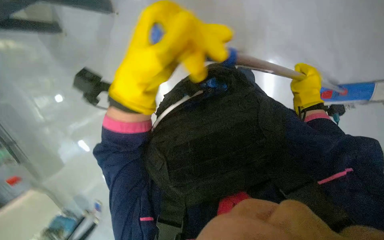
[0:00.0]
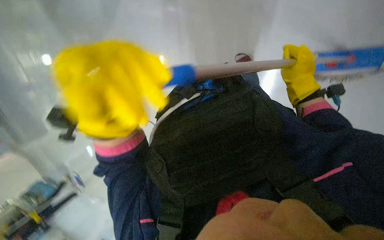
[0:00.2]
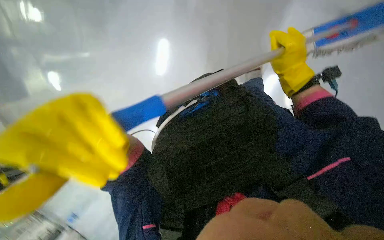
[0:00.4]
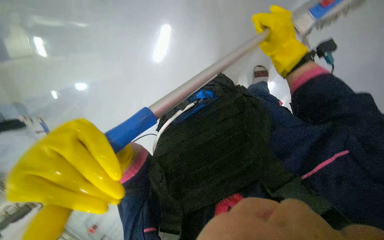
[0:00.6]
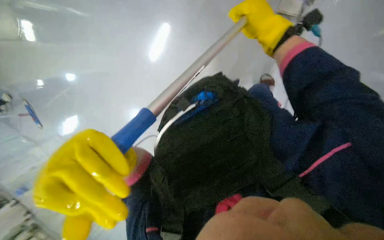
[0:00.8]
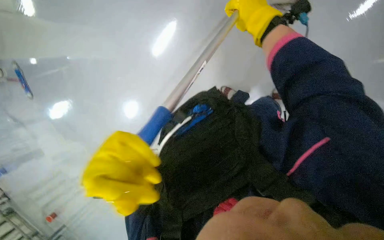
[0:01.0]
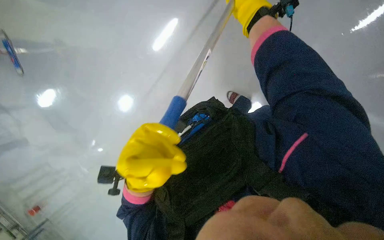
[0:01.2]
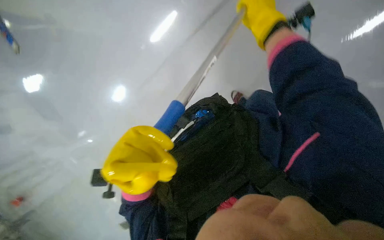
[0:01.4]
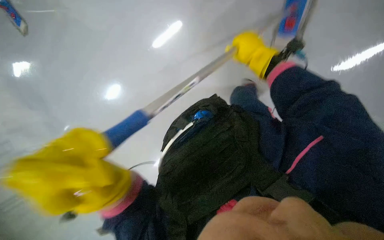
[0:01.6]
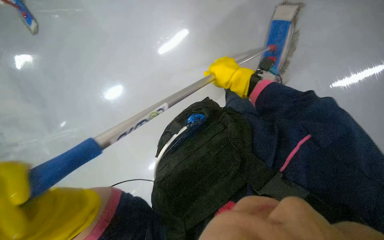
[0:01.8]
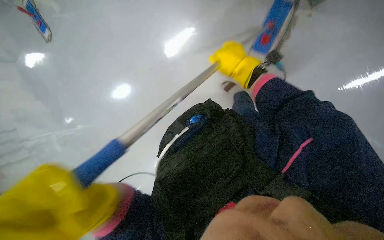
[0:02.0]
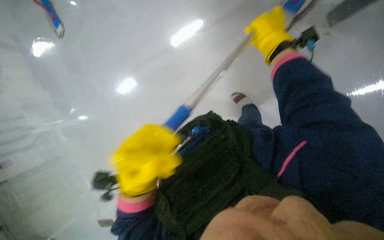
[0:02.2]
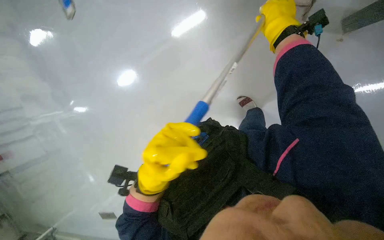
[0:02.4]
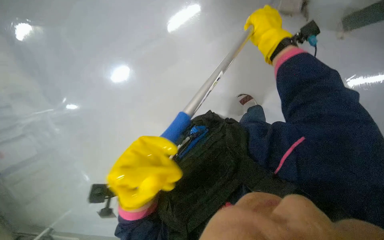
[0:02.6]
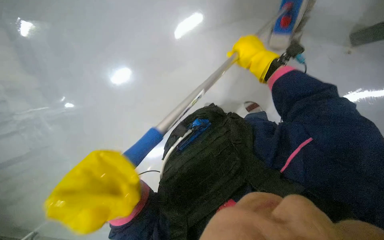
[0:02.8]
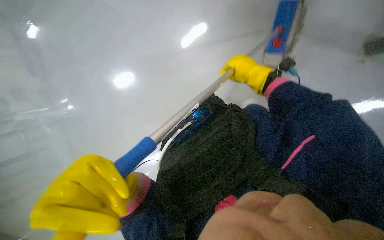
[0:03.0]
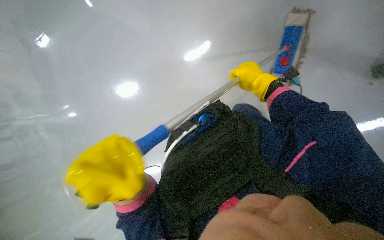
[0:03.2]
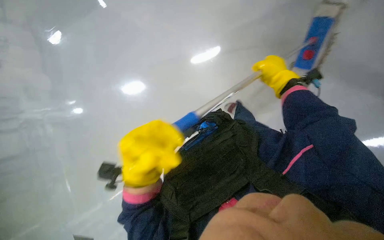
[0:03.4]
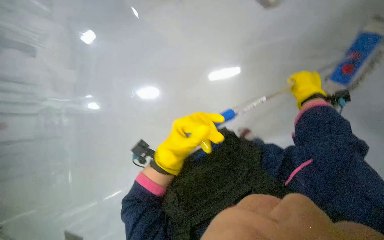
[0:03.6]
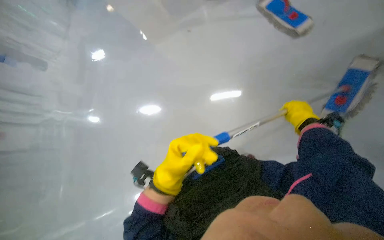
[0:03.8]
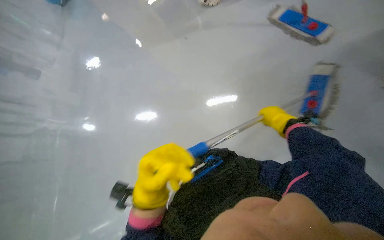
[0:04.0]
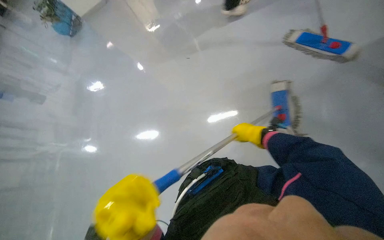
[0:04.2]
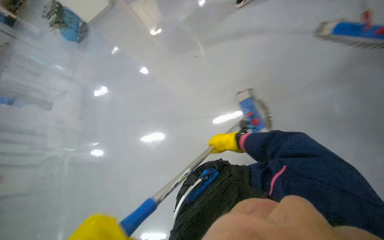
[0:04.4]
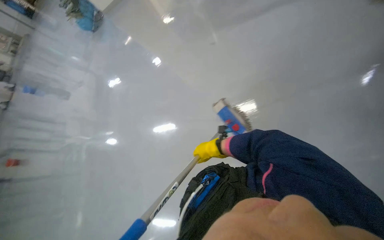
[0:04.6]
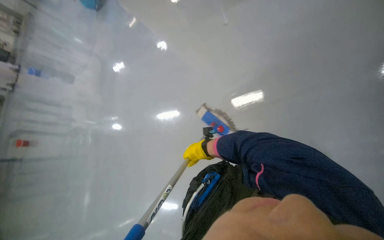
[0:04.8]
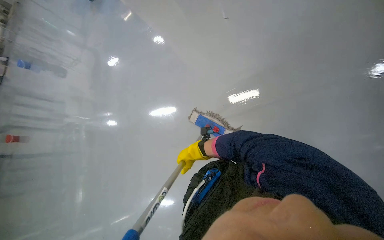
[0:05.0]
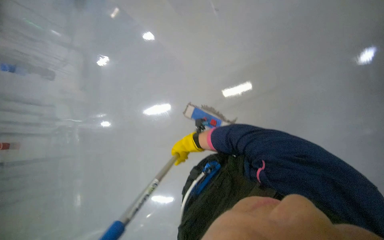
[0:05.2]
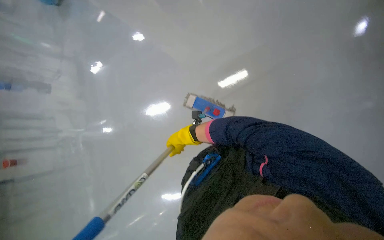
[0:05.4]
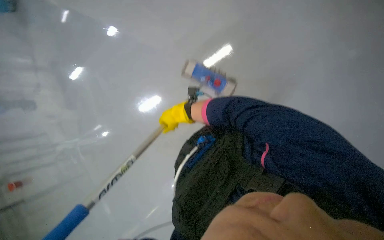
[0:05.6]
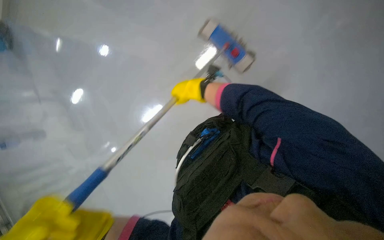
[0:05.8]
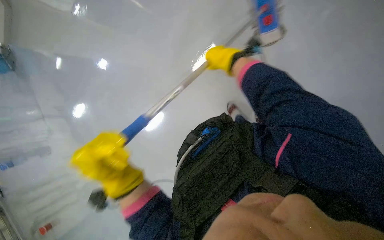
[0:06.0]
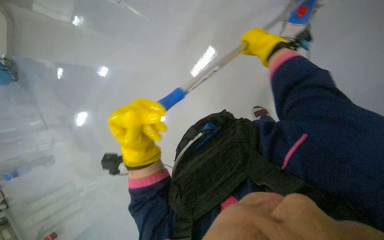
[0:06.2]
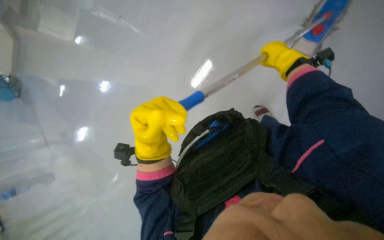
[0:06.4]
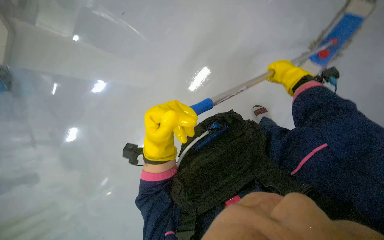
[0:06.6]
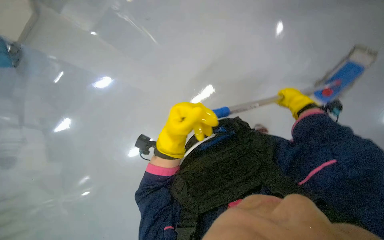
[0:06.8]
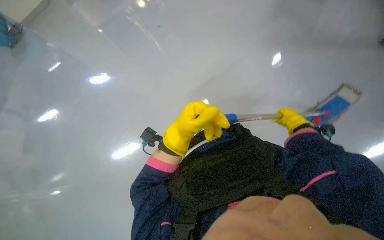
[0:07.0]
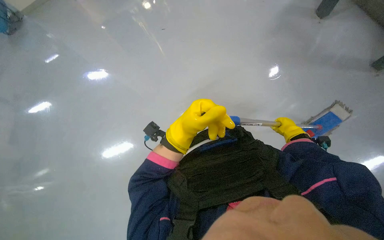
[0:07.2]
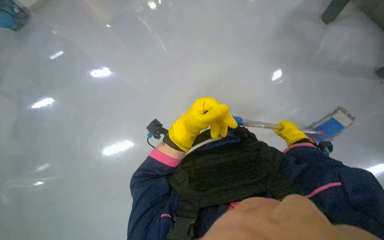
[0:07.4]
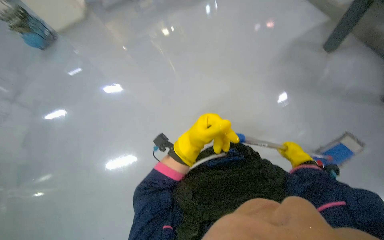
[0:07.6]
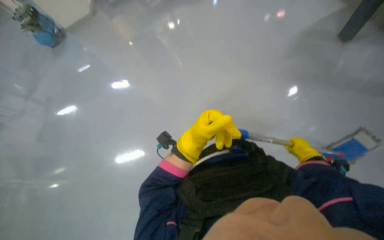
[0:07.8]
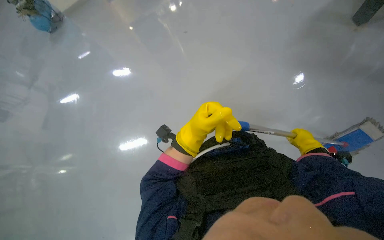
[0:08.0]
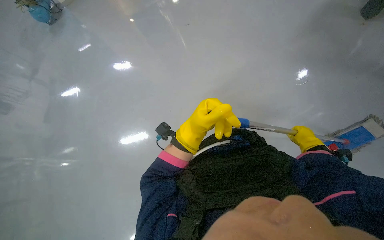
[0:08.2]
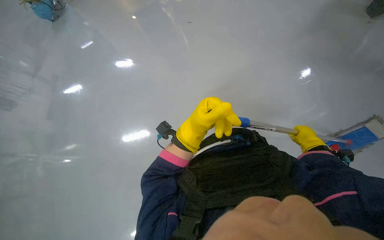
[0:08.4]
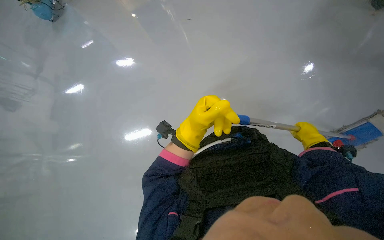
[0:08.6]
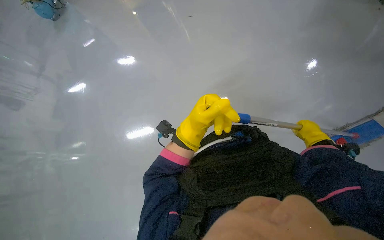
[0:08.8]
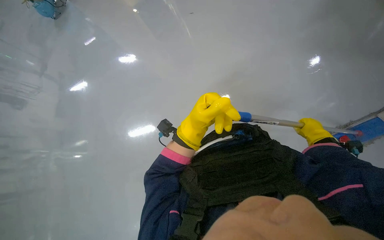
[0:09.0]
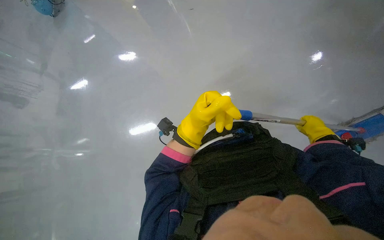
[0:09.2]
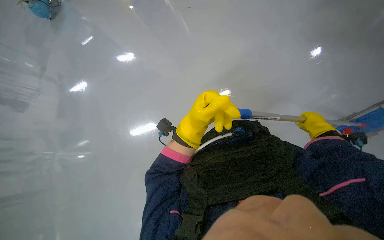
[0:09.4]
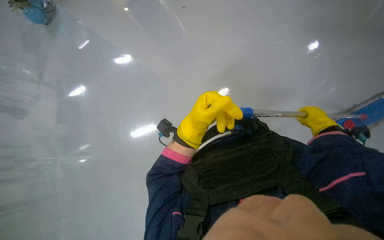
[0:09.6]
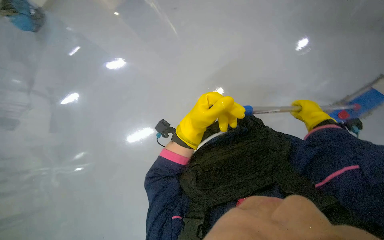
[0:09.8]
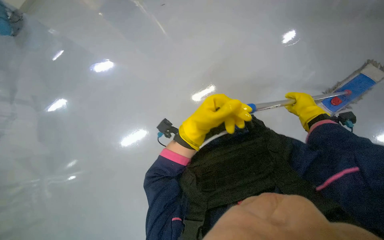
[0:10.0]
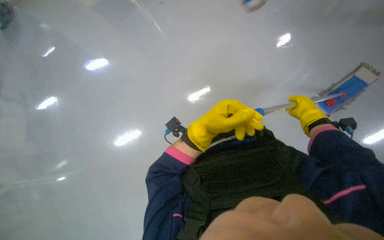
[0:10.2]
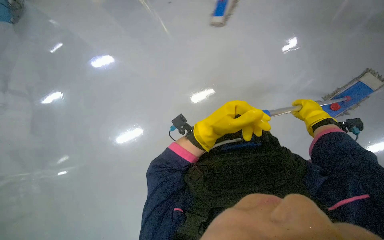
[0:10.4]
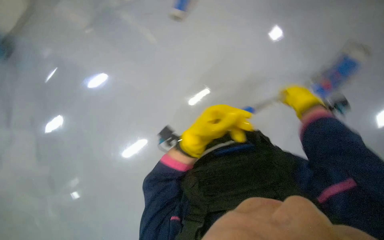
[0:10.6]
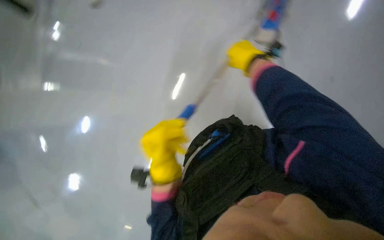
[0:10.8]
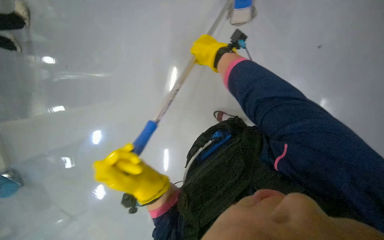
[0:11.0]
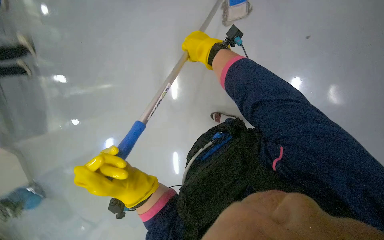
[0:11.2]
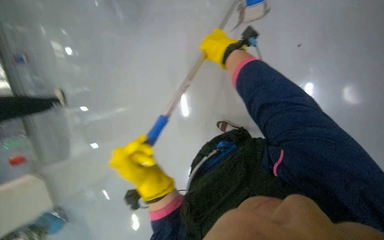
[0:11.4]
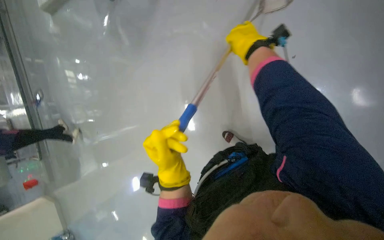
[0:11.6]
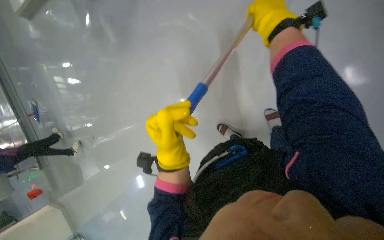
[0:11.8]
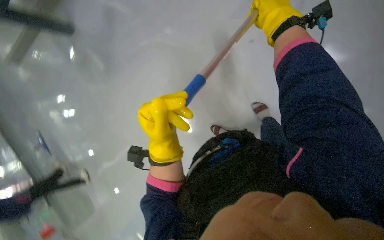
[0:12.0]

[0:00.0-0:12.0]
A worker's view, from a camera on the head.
Job: mopping floor.
The whole recording: Mopping the floor. The worker mops the floor, periodically wringing the mop and changing the mop head.
0.0 to 1.6 s: The scene rotates counterclockwise by about 30 degrees.
3.0 to 4.4 s: The view tips upward by about 15 degrees. The right hand is displaced farther from the camera by some 15 cm, and moves about 15 cm to the right and comes back.
4.4 to 6.0 s: The view tilts some 15 degrees downward. The scene rotates counterclockwise by some 35 degrees.
6.0 to 7.6 s: The wearer looks approximately 20 degrees further upward.
7.6 to 9.0 s: The hands are busy where they are.
9.0 to 10.4 s: The hands work in one place, with small movements.
10.4 to 12.0 s: The head travels about 60 cm. The view tilts roughly 15 degrees upward. Everything in view rotates about 70 degrees counterclockwise.

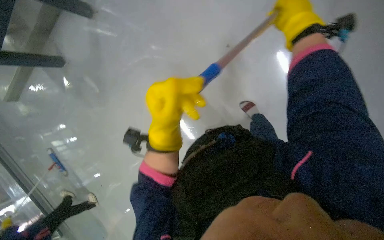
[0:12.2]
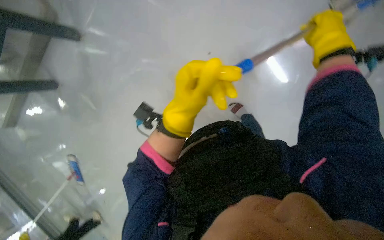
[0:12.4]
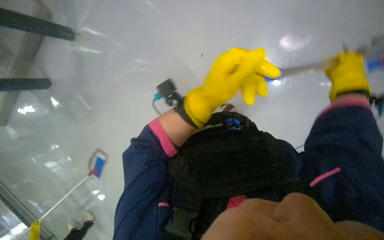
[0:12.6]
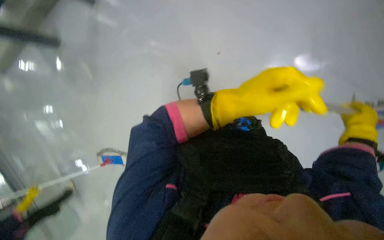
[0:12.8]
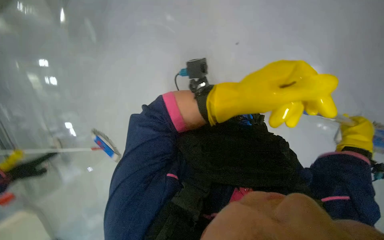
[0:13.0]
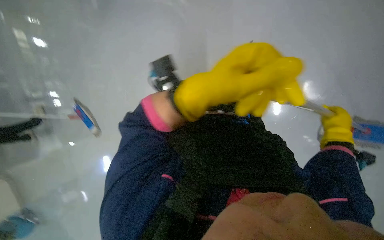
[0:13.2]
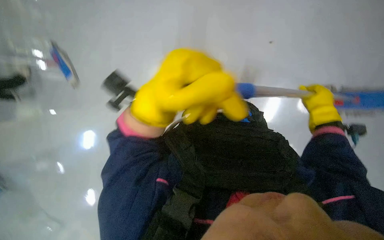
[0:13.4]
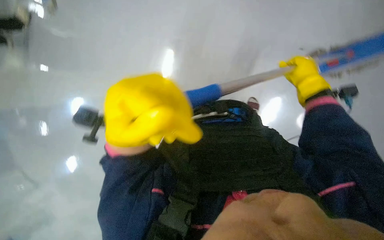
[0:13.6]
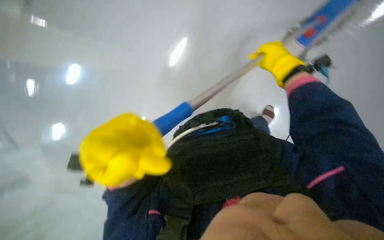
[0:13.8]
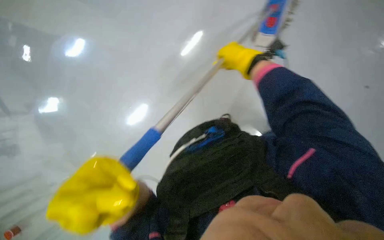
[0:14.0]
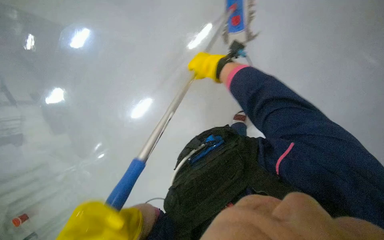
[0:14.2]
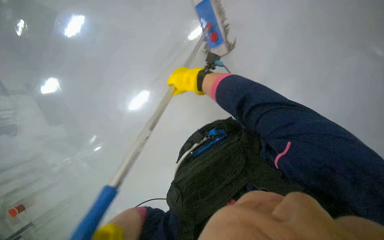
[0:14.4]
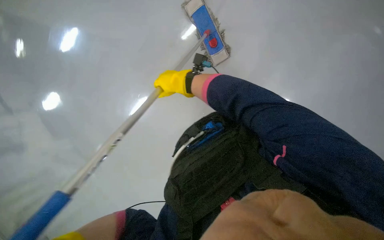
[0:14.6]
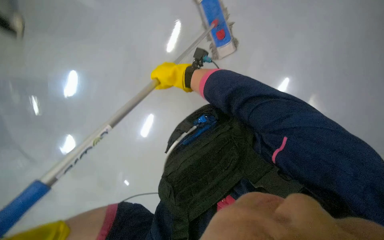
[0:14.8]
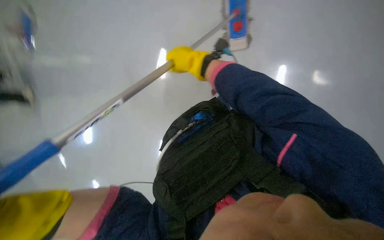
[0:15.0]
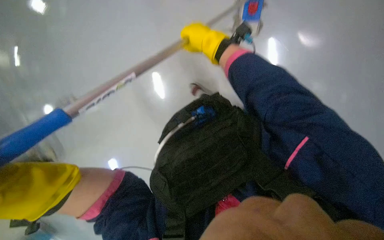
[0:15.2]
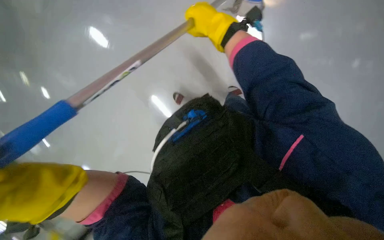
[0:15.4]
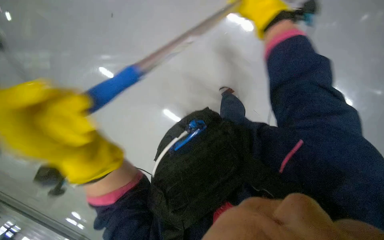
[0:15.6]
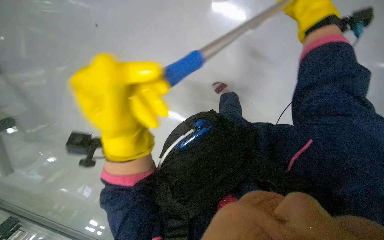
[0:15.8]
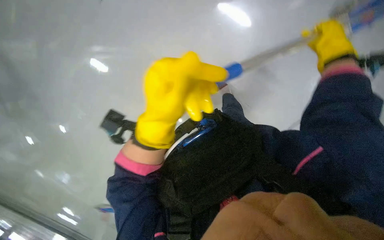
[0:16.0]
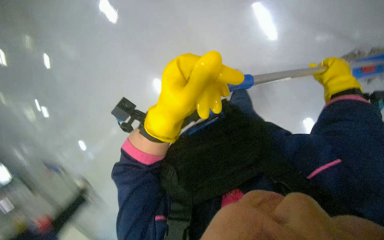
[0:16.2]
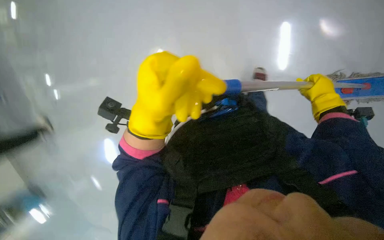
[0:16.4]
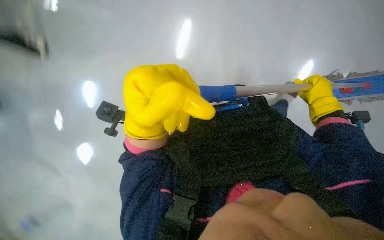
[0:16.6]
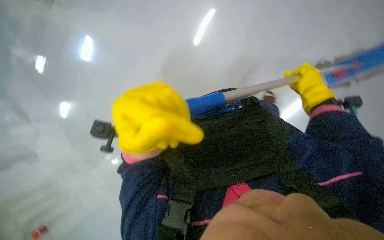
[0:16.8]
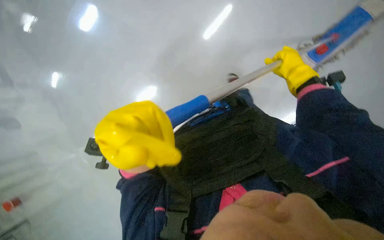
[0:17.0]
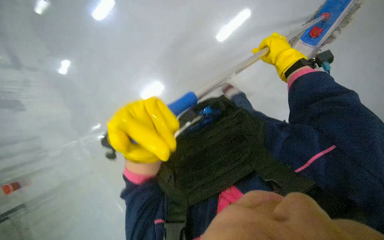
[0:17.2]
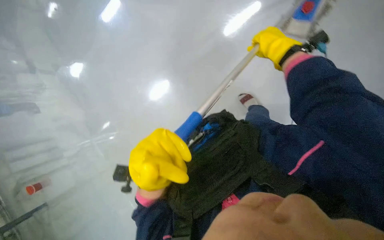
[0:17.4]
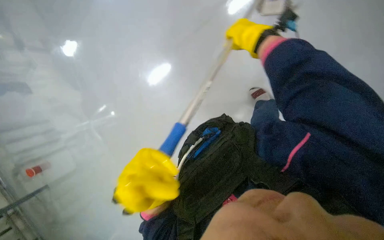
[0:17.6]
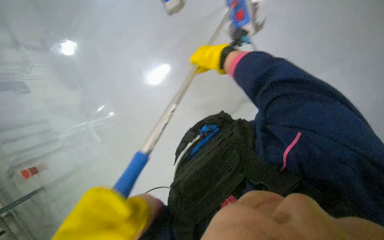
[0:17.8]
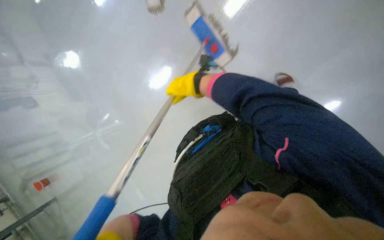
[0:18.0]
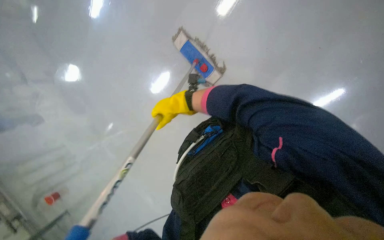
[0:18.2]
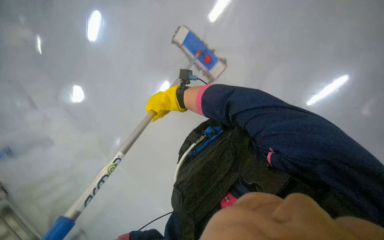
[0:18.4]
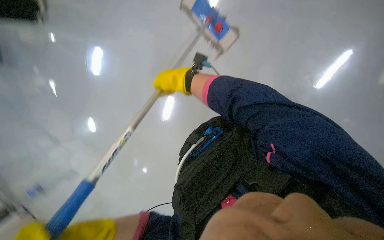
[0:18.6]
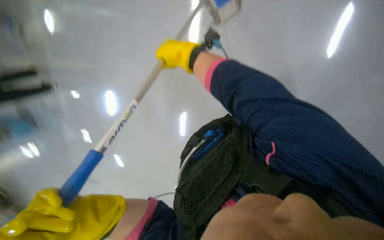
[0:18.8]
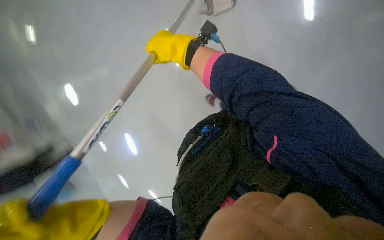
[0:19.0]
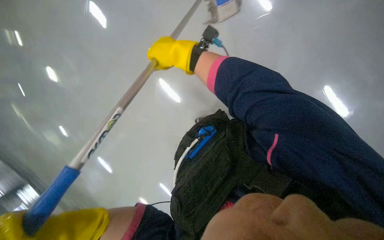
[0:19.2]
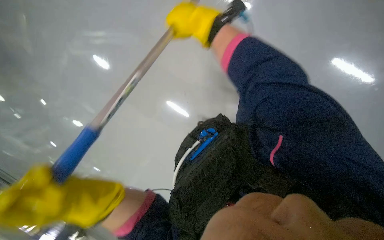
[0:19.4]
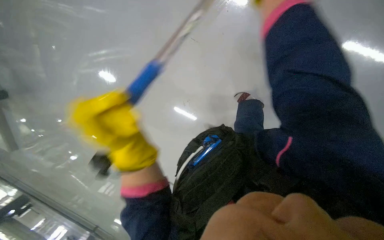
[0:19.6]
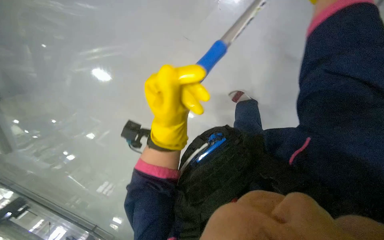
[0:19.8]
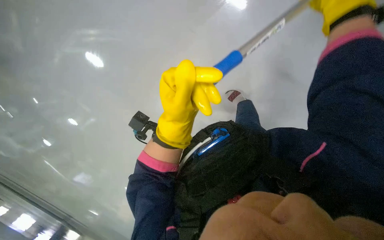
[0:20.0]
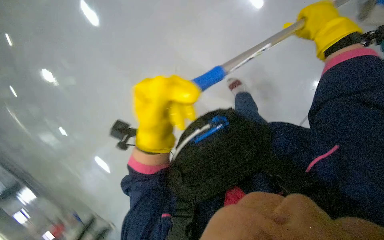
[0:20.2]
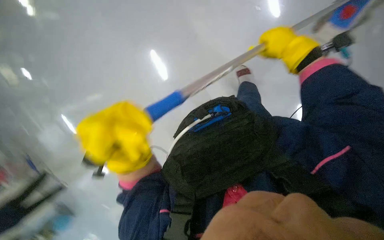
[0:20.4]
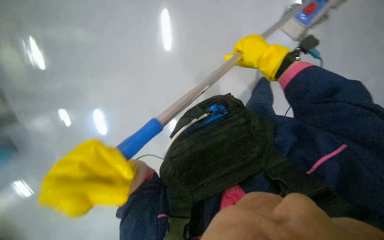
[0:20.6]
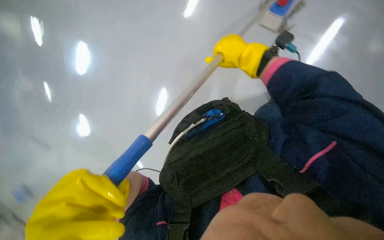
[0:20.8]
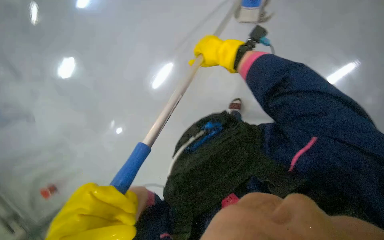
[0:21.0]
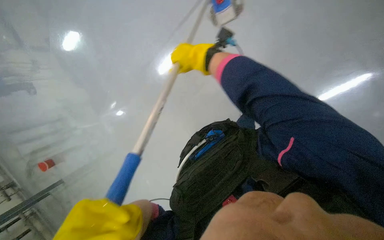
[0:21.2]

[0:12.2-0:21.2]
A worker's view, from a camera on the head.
Job: mopping floor.
The whole recording: Mopping the floor. The worker mops the floor, periodically wringing the mop and changing the mop head.
12.2 to 13.8 s: The left hand is displaced down the picture by about 10 cm, and travels to the right and back again, approximately 10 cm each way; the right hand moves farther from the camera, roughly 10 cm, and goes down the picture and returns, some 25 cm each way.
13.8 to 15.2 s: The right hand heads to the left, covering roughly 20 cm.
15.2 to 16.6 s: The right hand moves to the right and down the picture, roughly 35 cm.
16.6 to 18.2 s: The scene turns some 30 degrees counterclockwise in the picture.
19.8 to 21.2 s: The view pans to the right by about 15 degrees.
